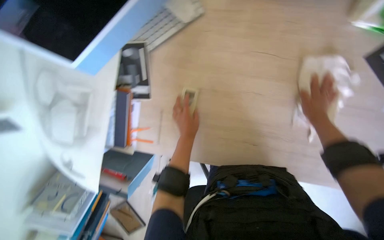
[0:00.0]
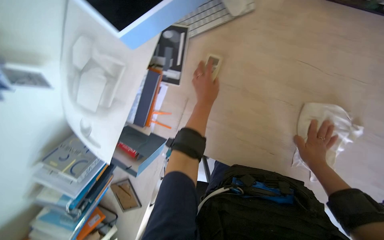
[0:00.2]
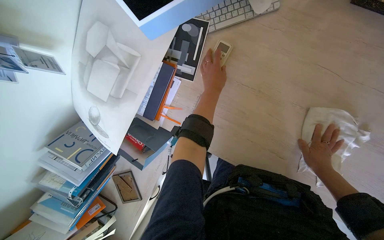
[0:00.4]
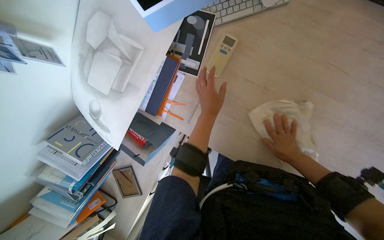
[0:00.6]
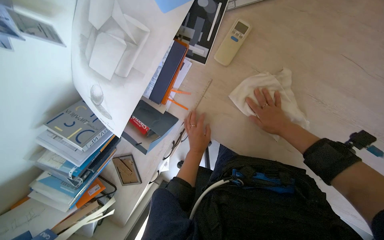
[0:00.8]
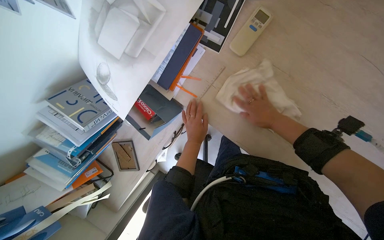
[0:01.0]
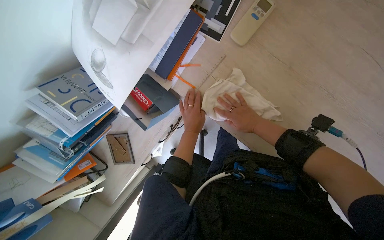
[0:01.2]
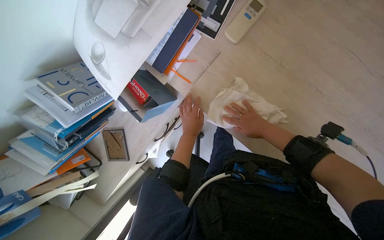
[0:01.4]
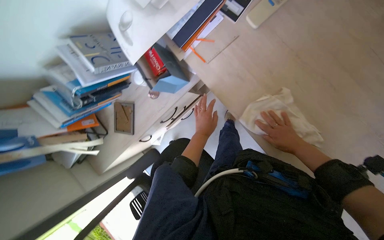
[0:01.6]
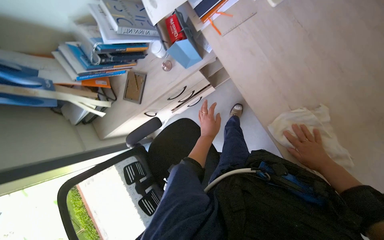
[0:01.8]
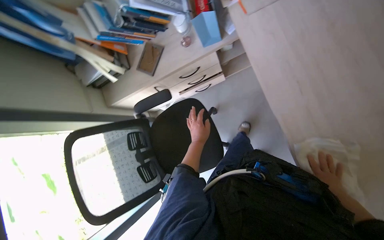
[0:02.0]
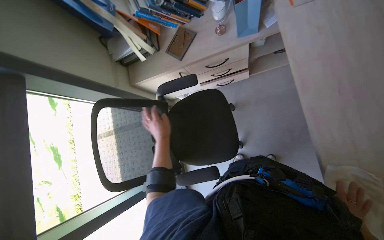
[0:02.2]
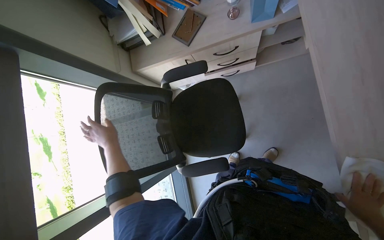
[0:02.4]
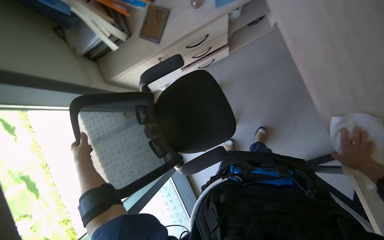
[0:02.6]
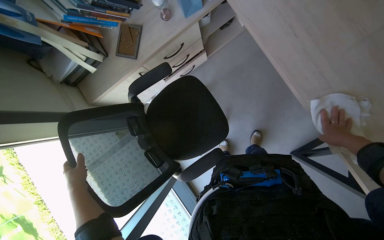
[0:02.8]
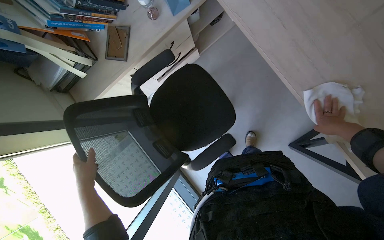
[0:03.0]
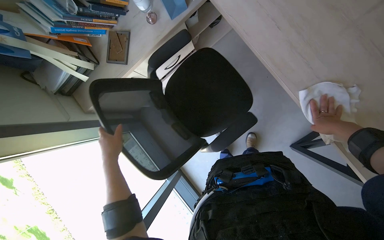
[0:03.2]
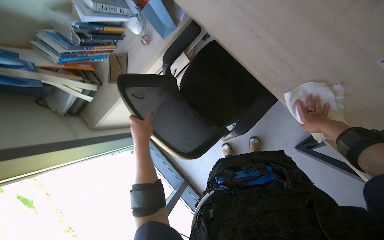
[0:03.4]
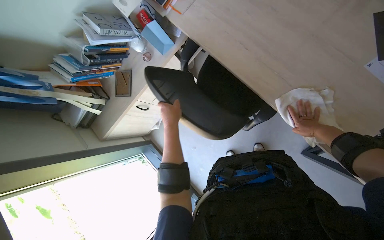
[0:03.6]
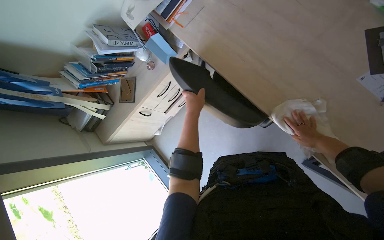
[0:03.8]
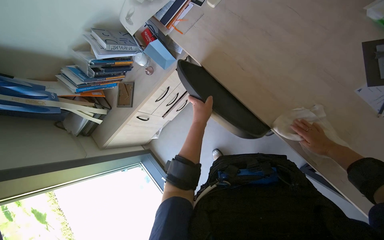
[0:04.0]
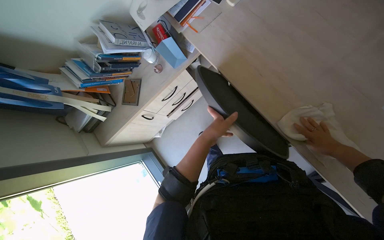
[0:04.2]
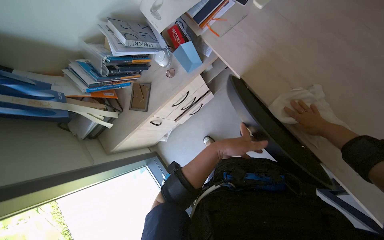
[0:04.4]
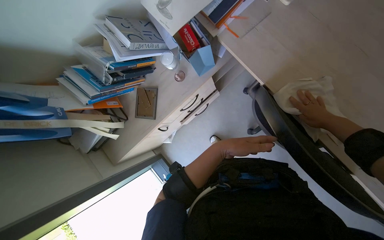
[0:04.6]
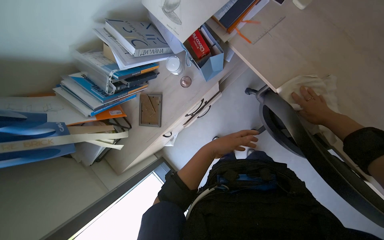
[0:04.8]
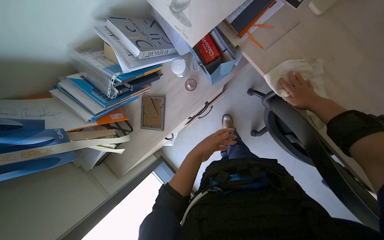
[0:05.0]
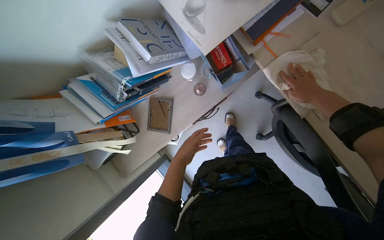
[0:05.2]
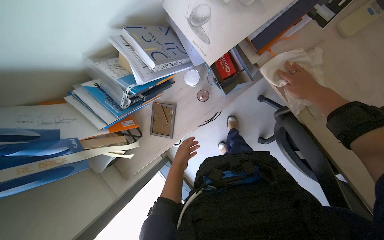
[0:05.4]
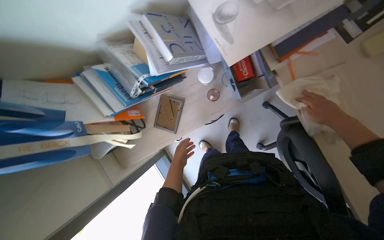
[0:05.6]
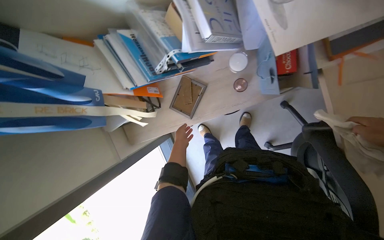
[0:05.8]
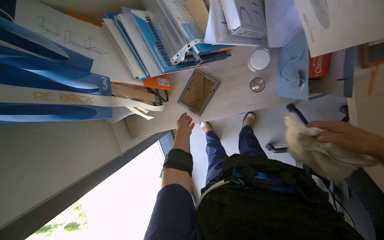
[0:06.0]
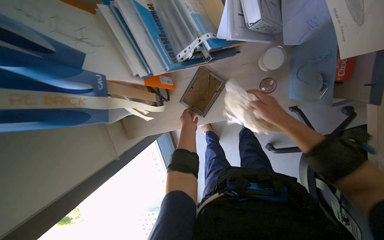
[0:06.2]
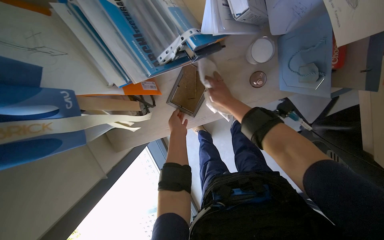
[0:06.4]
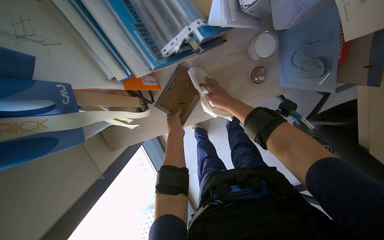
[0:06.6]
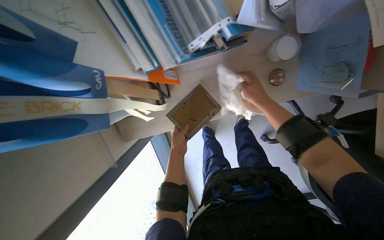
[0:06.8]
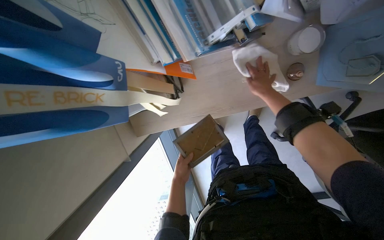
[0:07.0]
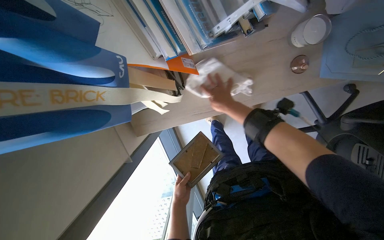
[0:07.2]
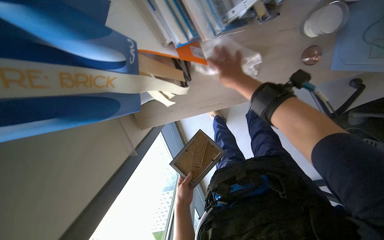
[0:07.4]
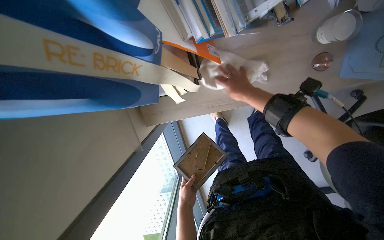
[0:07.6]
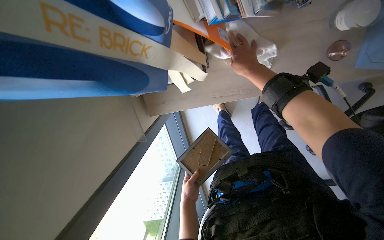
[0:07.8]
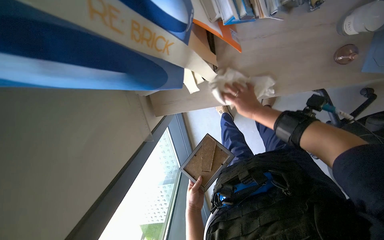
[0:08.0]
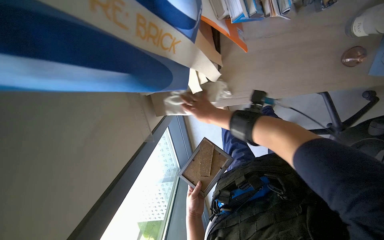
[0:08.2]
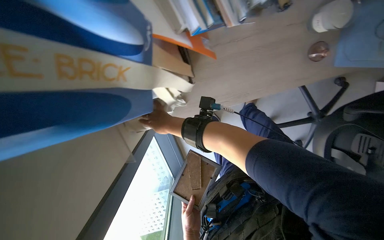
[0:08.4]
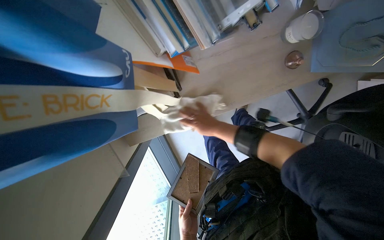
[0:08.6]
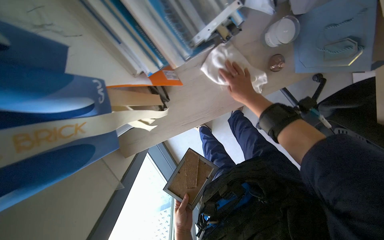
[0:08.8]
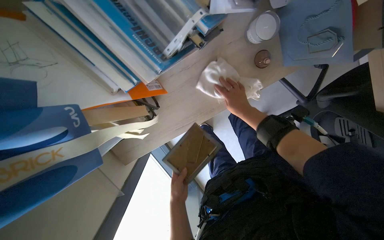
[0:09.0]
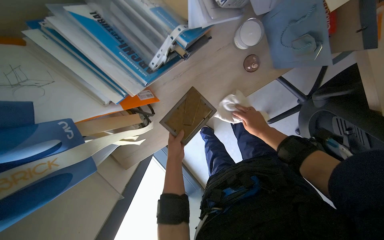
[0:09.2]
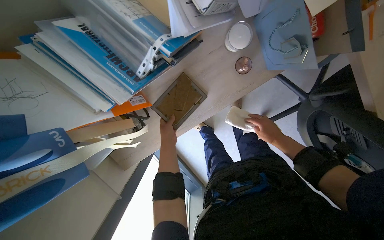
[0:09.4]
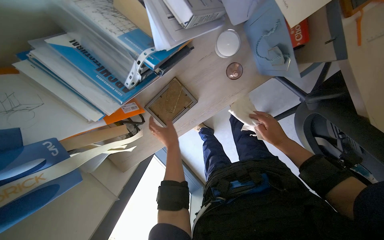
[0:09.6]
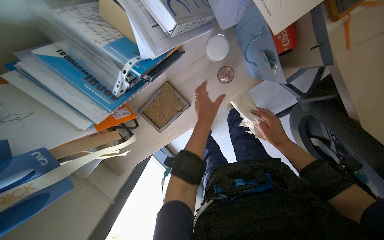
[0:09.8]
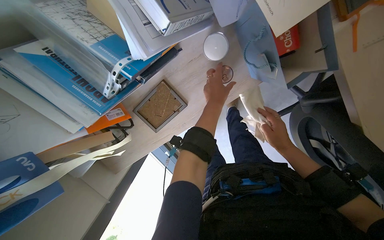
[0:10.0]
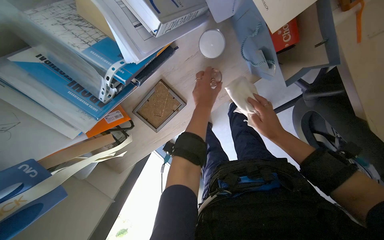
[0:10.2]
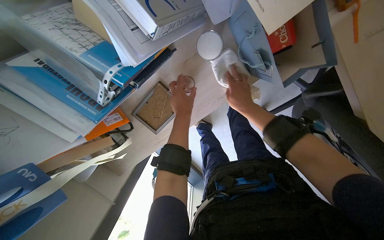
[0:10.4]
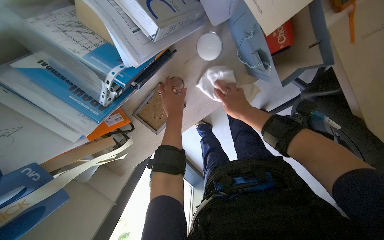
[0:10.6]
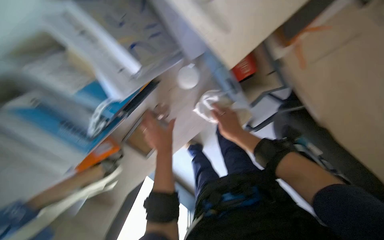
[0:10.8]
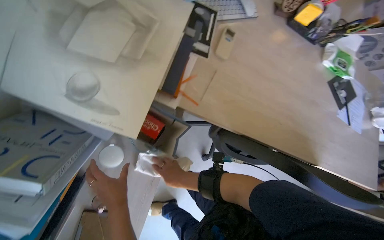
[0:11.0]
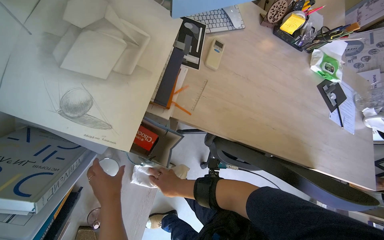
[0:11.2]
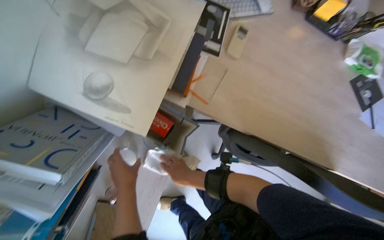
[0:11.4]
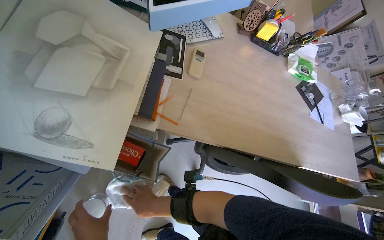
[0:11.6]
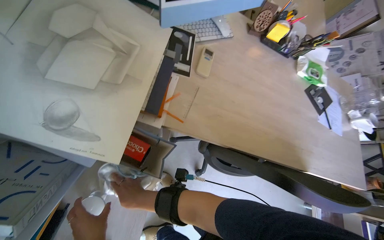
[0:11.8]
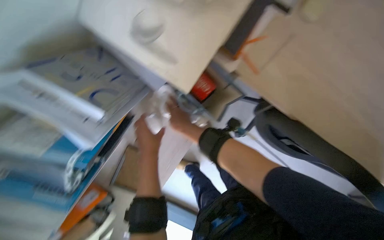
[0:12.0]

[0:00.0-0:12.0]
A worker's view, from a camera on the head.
Job: wiping surfaces.
The whole recording: Wiping office desk and items. The worker wipes an office desk, moving items like a remote, picture frame, and cup.
0:00.0 to 0:01.6: The scene turns roughly 40 degrees clockwise in the picture. The left hand moves about 15 cm up the picture and comes back; the right hand travels to the left and back again, some 35 cm each way.
0:03.0 to 0:04.4: The left hand heads up the picture and to the right, covering about 50 cm; the right hand shifts some 10 cm farther from the camera.
0:04.4 to 0:06.0: The camera travels approximately 60 cm. The camera pitches downward, by approximately 20 degrees.
0:06.0 to 0:07.6: The left hand is displaced down the picture by approximately 35 cm.
0:07.6 to 0:09.0: The right hand travels to the left and back again, approximately 25 cm each way, while the left hand goes about 15 cm up the picture.
0:09.0 to 0:10.4: The right hand moves roughly 25 cm to the right and comes back. Meanwhile the left hand heads up the picture, covering approximately 40 cm.
0:10.4 to 0:12.0: The camera pitches upward, by approximately 15 degrees. Everything in view rotates approximately 25 degrees counterclockwise.

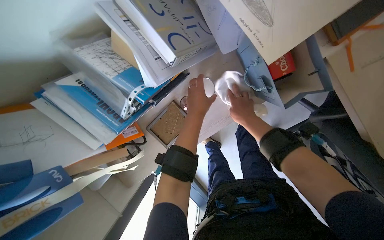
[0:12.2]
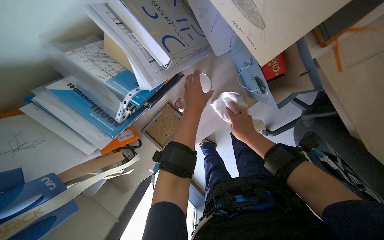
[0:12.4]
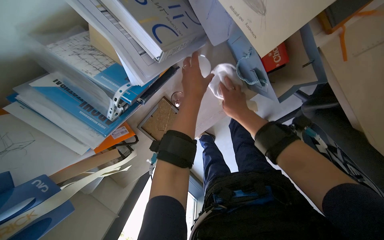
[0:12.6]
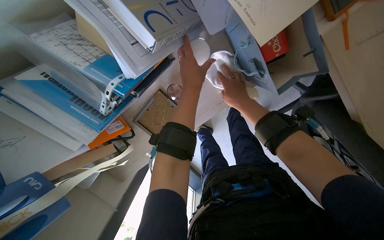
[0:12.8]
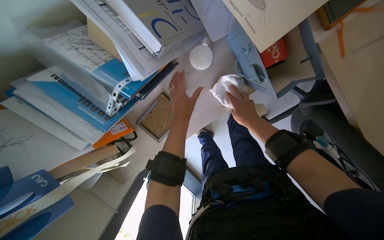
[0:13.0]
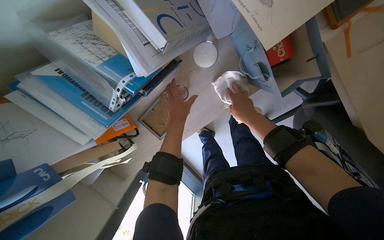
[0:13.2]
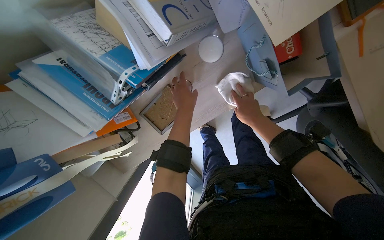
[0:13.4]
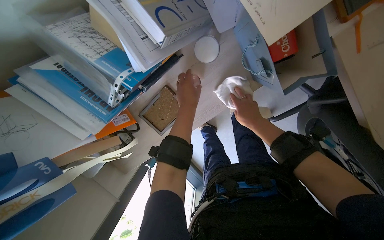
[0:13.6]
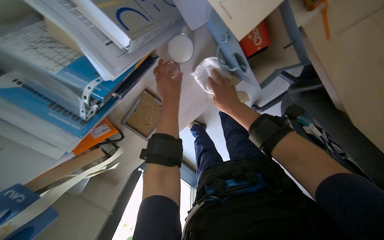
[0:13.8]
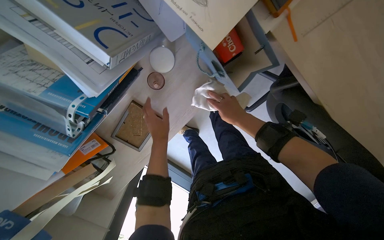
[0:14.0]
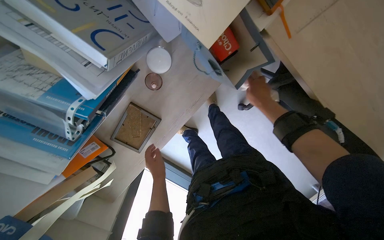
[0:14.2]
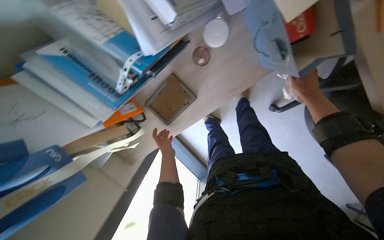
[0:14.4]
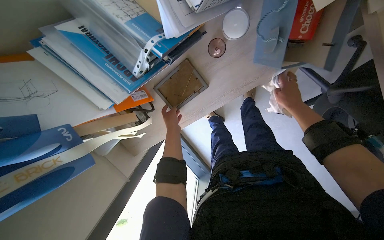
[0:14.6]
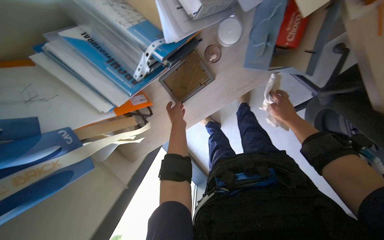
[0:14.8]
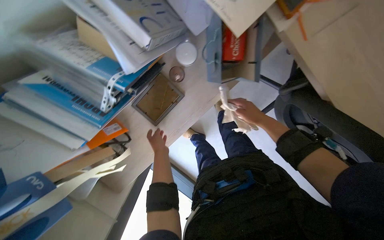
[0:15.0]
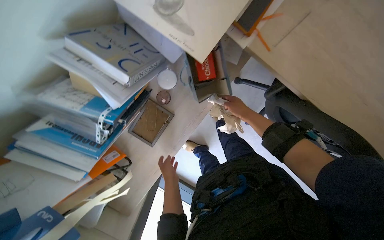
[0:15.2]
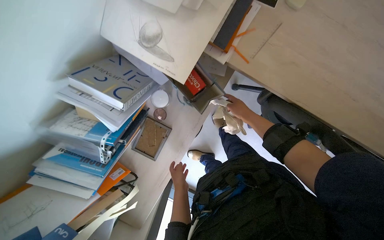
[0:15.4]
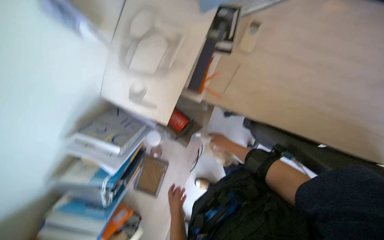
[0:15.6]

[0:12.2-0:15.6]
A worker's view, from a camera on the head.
Job: wiping surfaces.
The whole recording: Wiping office desk and items. The worker wipes an office desk, moving items like a remote, picture frame, and cup.
0:13.8 to 0:15.6: The camera pitches upward, by roughly 25 degrees.

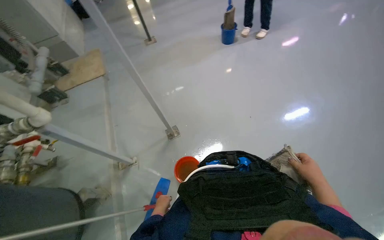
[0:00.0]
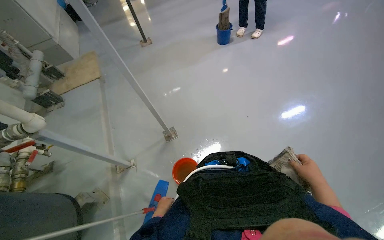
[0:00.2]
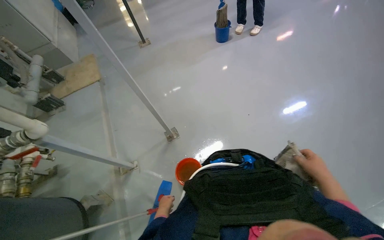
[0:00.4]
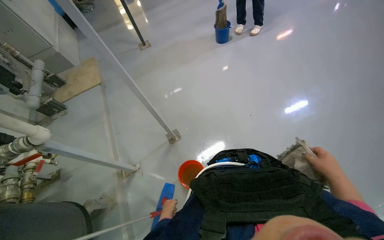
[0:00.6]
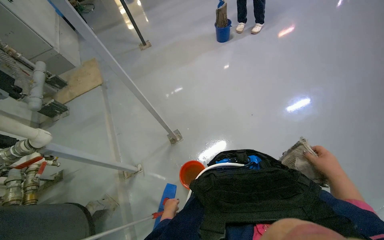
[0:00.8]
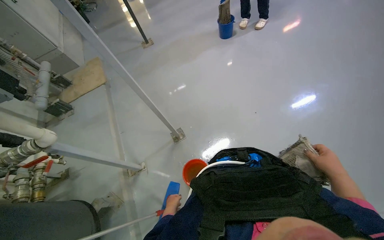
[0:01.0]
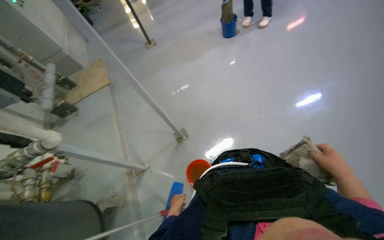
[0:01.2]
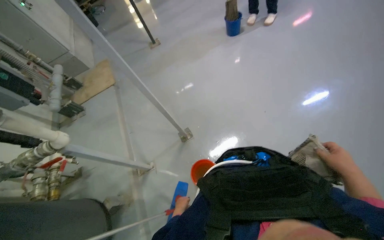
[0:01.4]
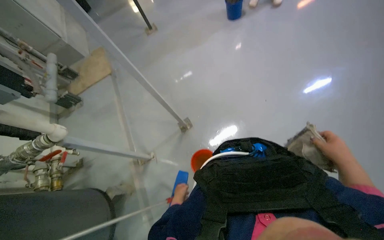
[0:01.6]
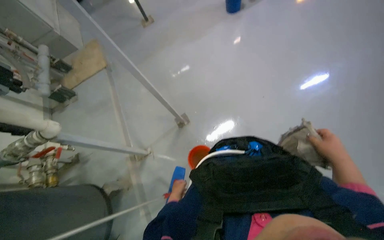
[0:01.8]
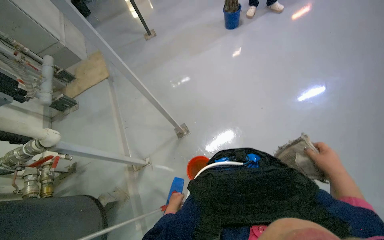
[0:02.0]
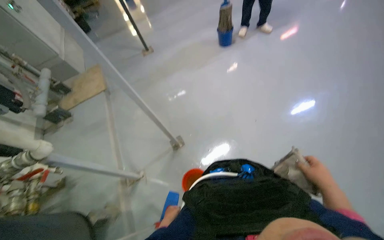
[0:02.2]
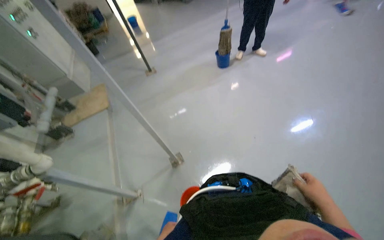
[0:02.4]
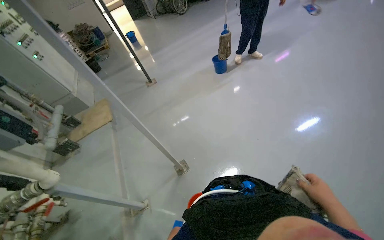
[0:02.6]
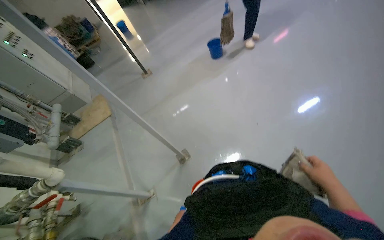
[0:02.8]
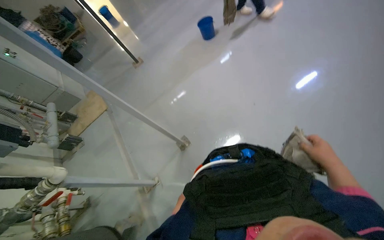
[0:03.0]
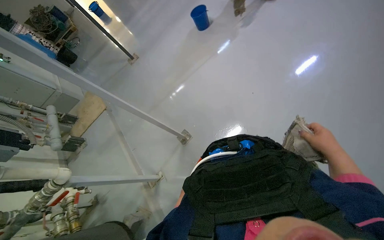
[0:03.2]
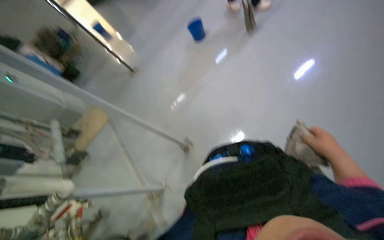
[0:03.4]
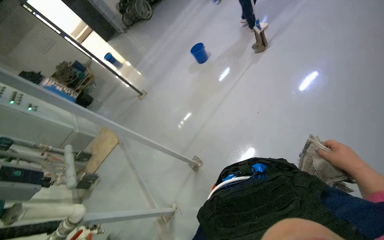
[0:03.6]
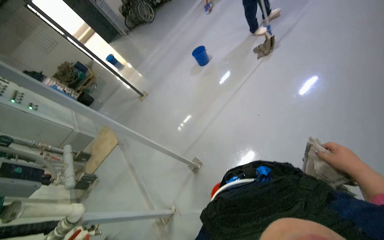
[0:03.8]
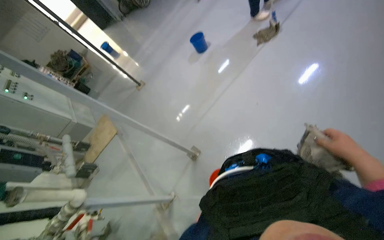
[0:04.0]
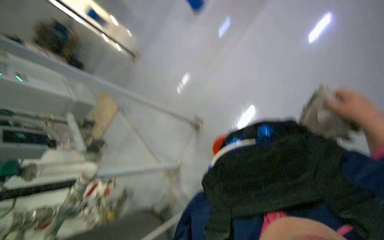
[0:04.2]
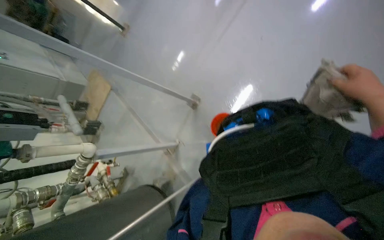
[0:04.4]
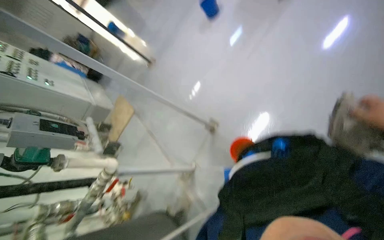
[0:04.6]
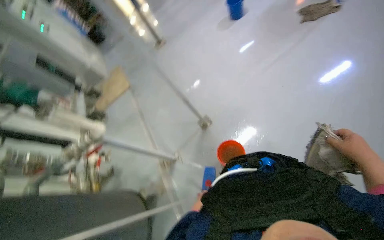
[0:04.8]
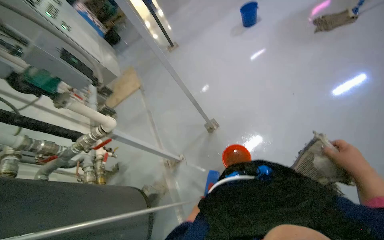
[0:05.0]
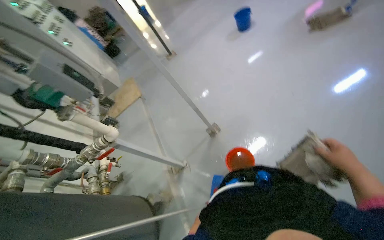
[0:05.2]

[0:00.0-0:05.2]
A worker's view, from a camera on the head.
Job: wiping surfaces.
The whole recording: Wiping floor and low surfaces. The worker wipes the floor and low surfaces with a cloth, dipping it into a bucket.
0:00.0 to 0:01.8: The hands make small movements and keep their place.
